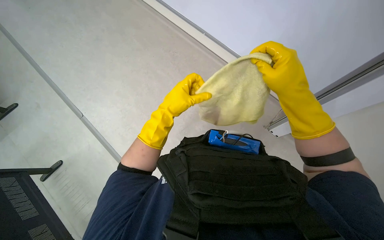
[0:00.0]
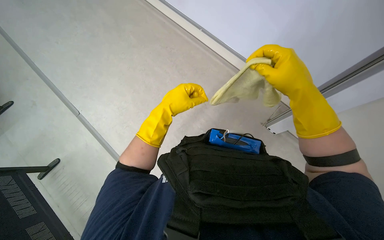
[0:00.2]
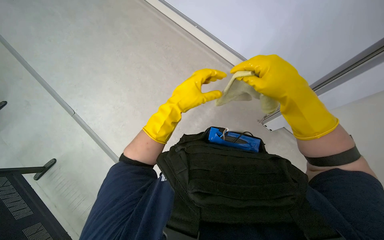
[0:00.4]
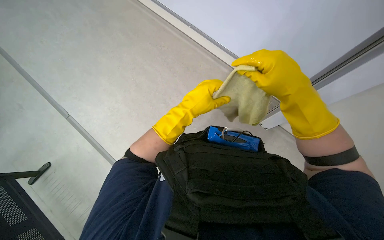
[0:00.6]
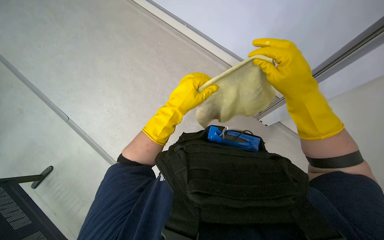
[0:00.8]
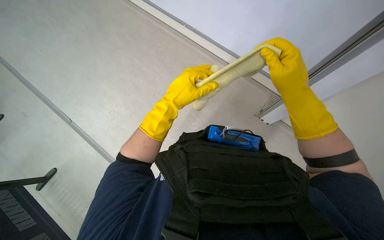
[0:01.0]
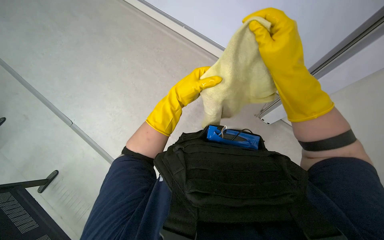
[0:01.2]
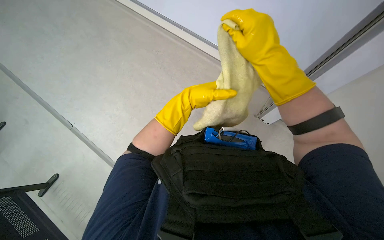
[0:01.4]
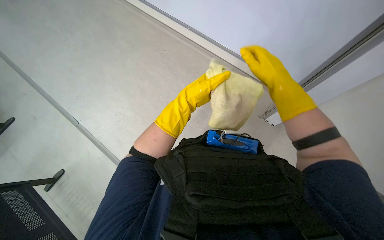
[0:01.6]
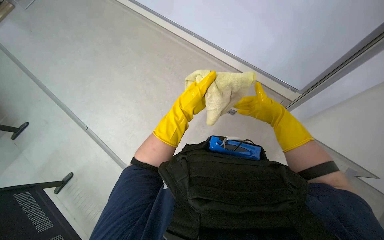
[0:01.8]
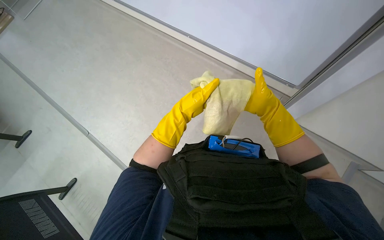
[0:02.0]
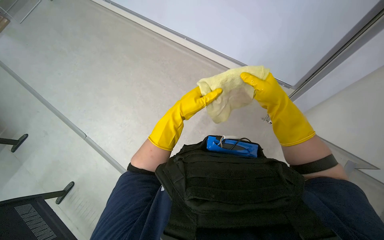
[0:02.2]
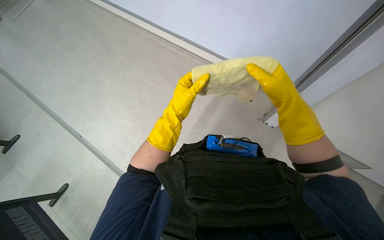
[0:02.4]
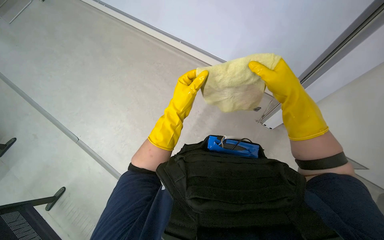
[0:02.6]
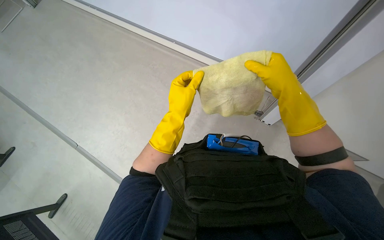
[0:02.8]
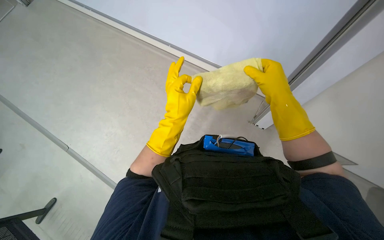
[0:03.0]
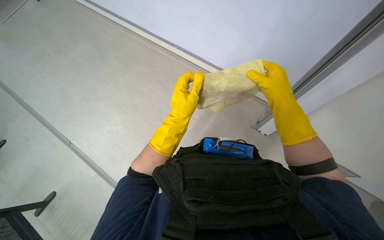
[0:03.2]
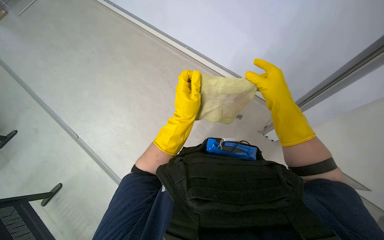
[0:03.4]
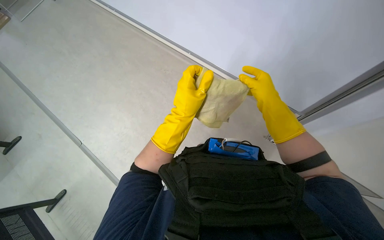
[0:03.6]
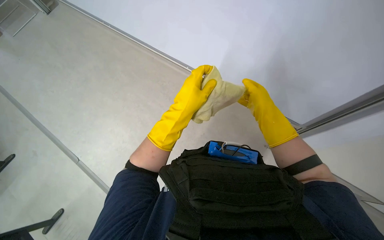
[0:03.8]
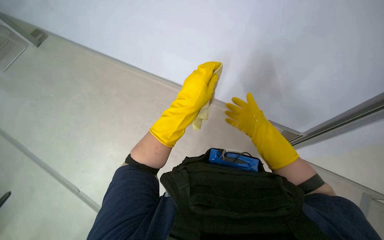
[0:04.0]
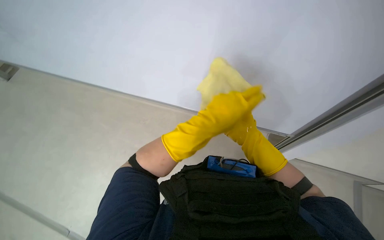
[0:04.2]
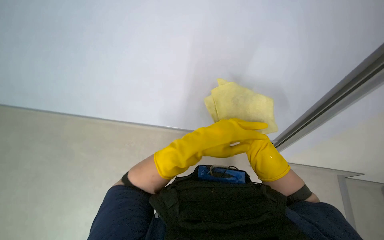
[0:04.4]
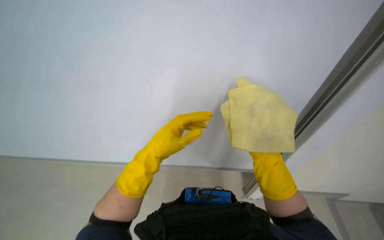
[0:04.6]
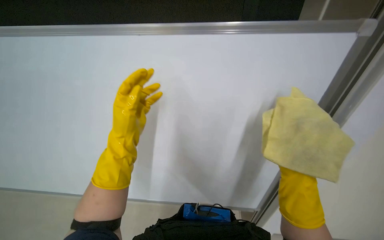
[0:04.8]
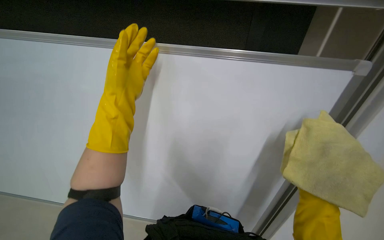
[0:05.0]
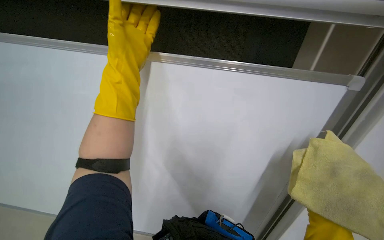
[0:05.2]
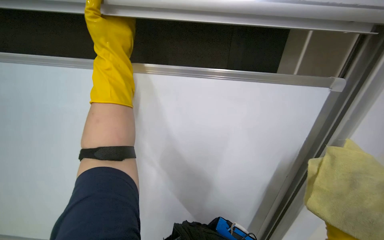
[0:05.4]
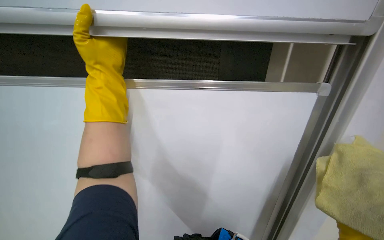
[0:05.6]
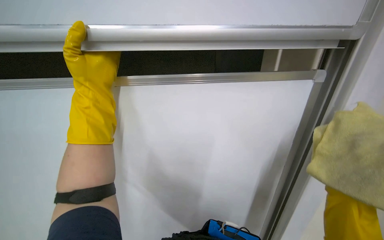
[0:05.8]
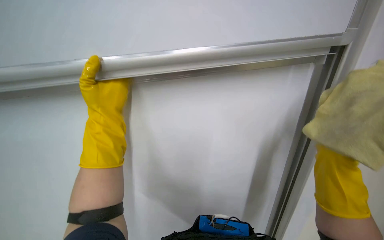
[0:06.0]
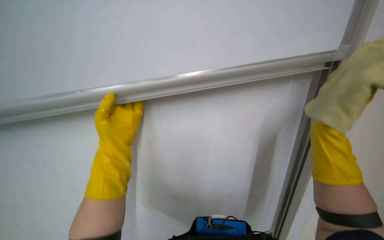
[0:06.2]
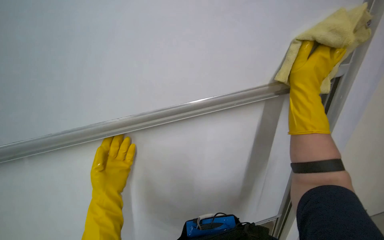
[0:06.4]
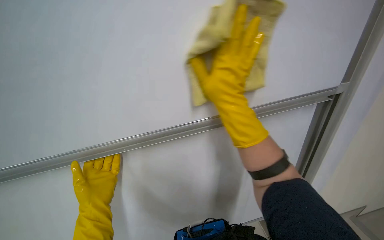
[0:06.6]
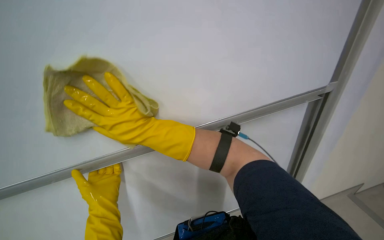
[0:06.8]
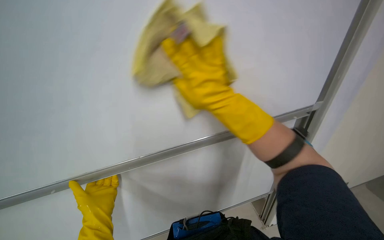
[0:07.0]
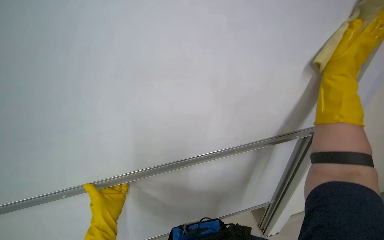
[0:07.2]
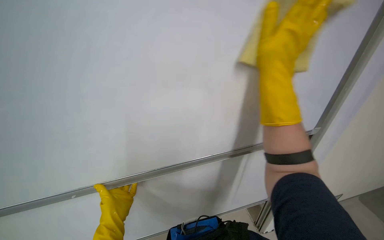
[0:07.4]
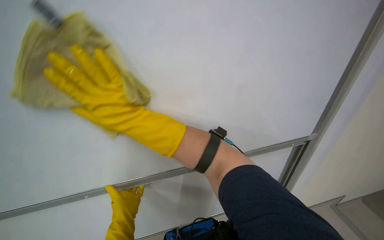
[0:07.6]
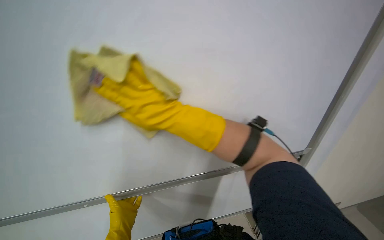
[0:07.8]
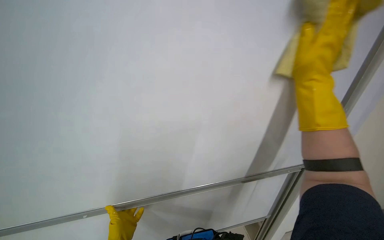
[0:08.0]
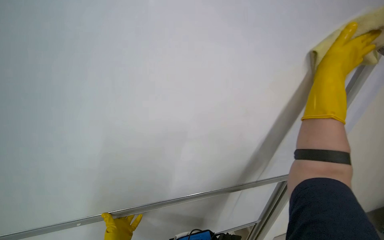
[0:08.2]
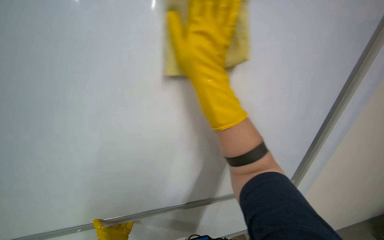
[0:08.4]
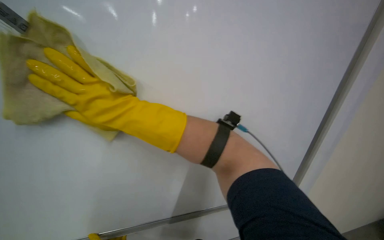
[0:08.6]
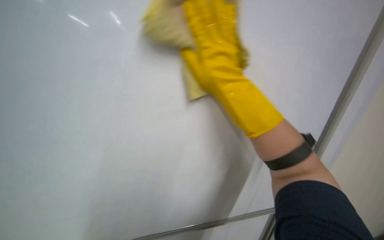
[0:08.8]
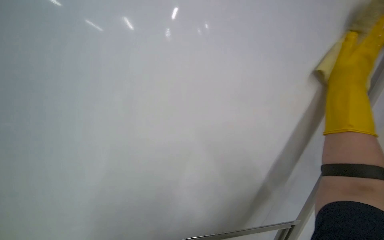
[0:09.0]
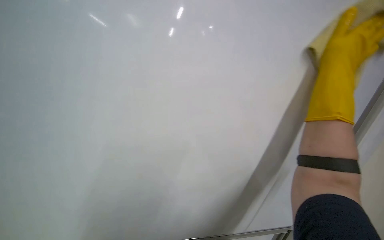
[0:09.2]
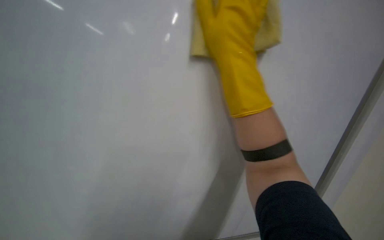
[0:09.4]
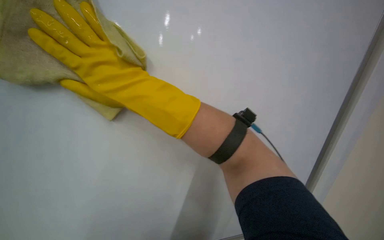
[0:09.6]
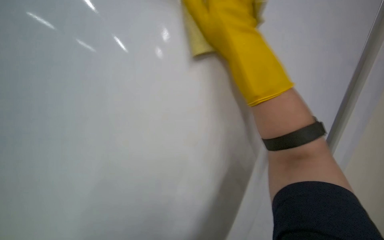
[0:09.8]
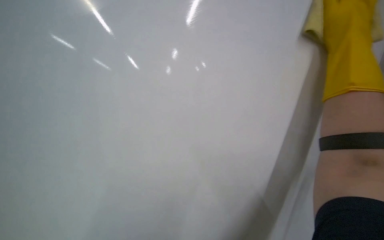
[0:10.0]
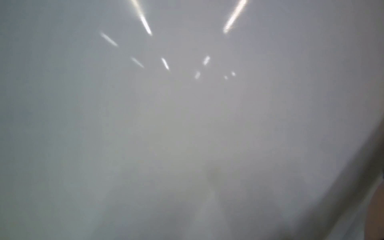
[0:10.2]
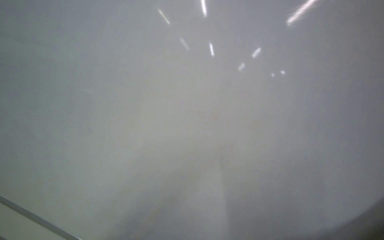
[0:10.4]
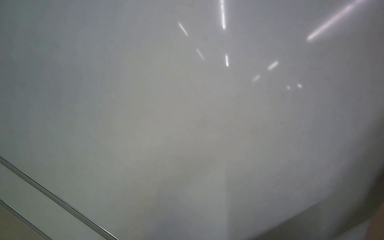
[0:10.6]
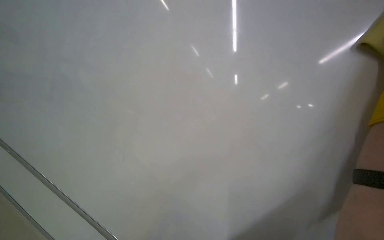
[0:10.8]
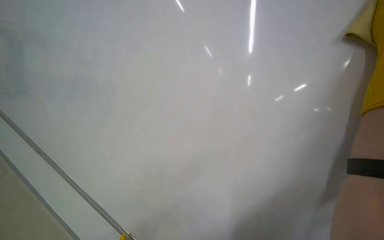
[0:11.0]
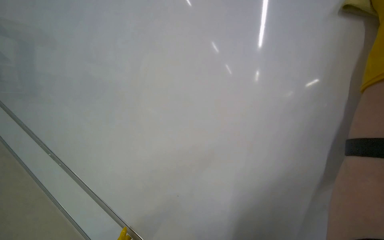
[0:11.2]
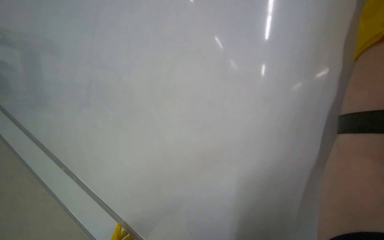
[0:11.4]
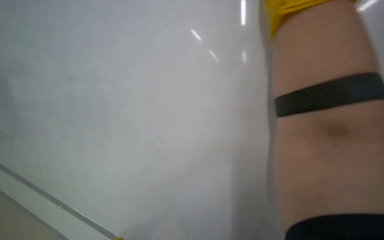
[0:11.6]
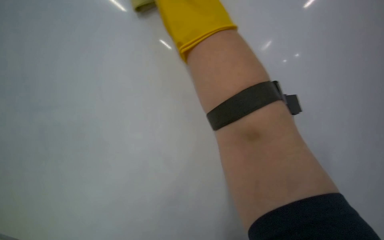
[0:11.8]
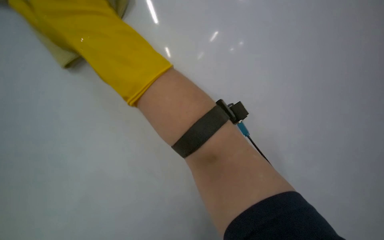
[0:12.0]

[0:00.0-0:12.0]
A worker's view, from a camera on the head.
Job: wiping surfaces.
The whole recording: Cleaning whiteboard. The worker cleans a large white board with a yellow cloth while wearing gloves.
0:01.6 to 0:03.0: The right hand goes farther from the camera and returns, approximately 15 cm each way; the left hand is displaced nearer to the camera by some 10 cm.
0:03.0 to 0:04.4: The wearer looks roughly 15 degrees further upward.
0:04.4 to 0:06.0: The view tilts about 20 degrees upward. The scene turns approximately 30 degrees counterclockwise in the picture. The left hand moves to the left, roughly 15 cm.
0:06.0 to 0:07.6: The wearer looks approximately 15 degrees further upward. The left hand heads down the picture, covering some 10 cm.
0:07.6 to 0:09.0: The right hand goes nearer and farther, about 20 cm each way, reversing 2 times.

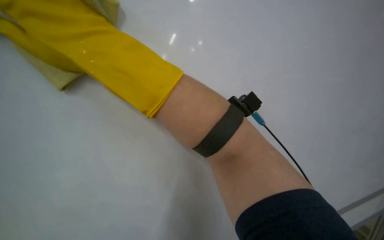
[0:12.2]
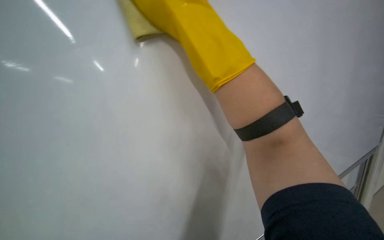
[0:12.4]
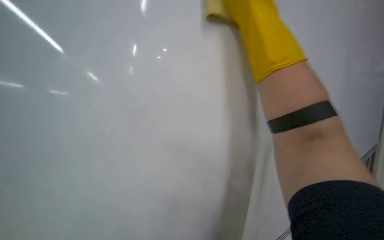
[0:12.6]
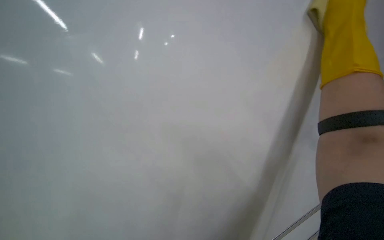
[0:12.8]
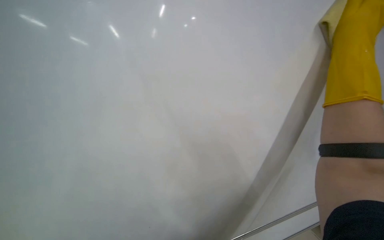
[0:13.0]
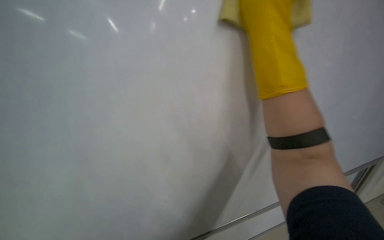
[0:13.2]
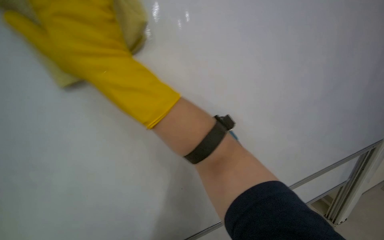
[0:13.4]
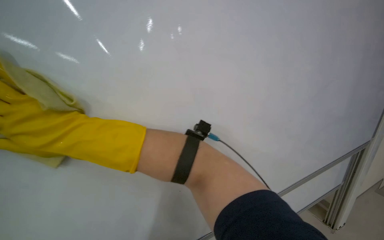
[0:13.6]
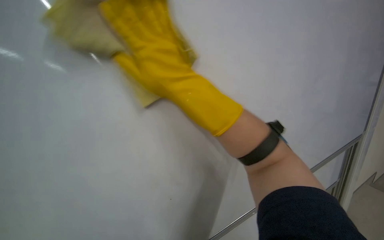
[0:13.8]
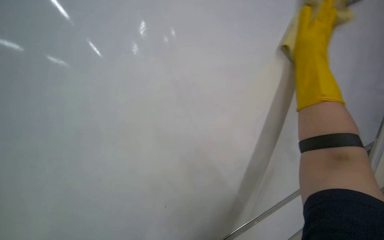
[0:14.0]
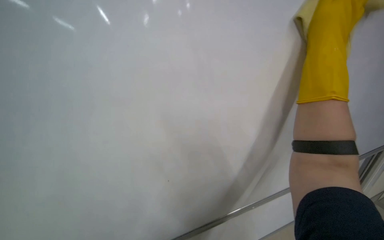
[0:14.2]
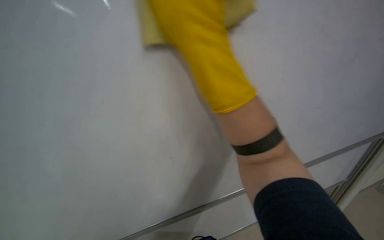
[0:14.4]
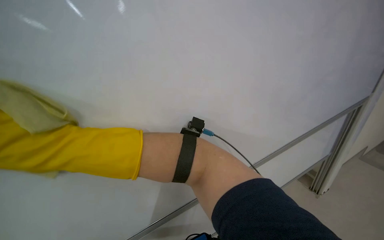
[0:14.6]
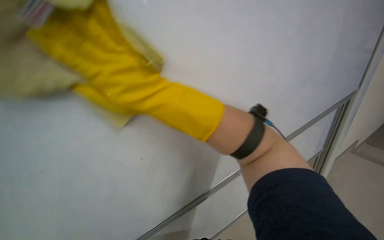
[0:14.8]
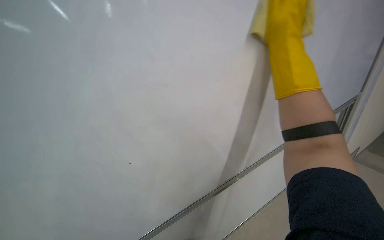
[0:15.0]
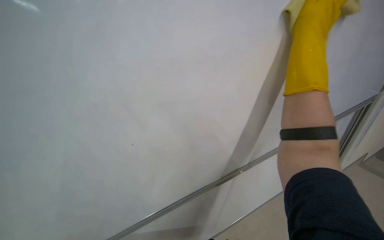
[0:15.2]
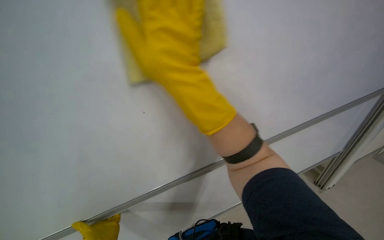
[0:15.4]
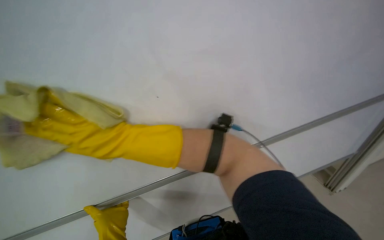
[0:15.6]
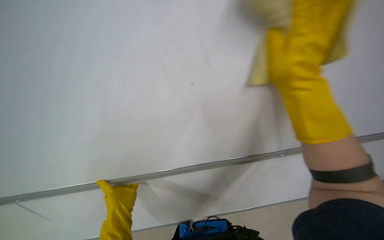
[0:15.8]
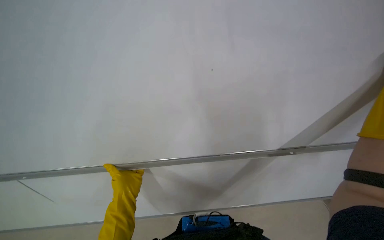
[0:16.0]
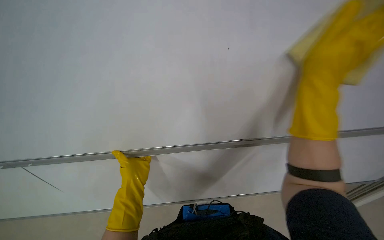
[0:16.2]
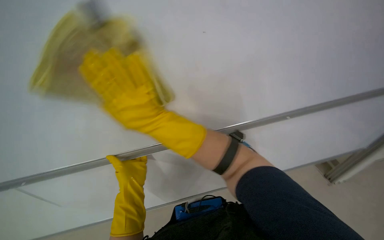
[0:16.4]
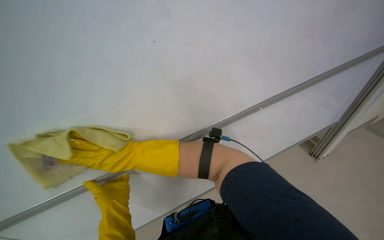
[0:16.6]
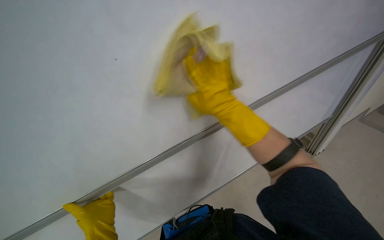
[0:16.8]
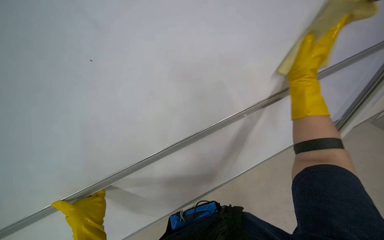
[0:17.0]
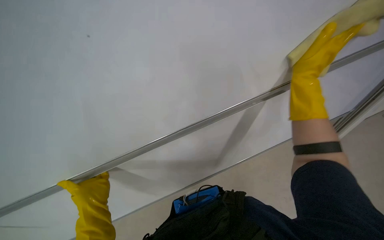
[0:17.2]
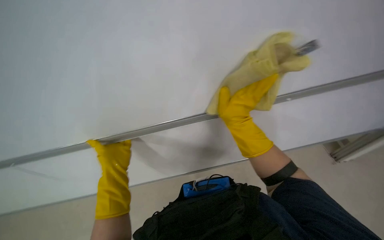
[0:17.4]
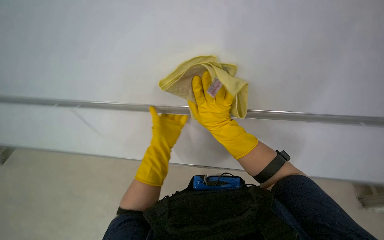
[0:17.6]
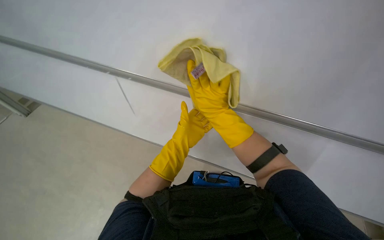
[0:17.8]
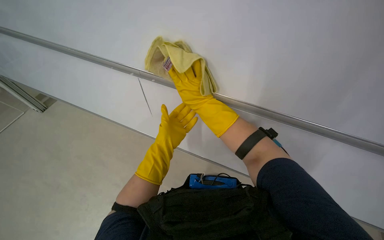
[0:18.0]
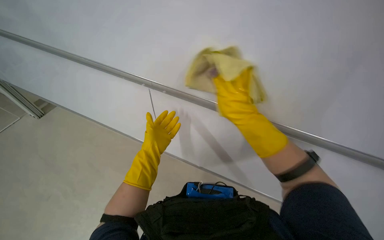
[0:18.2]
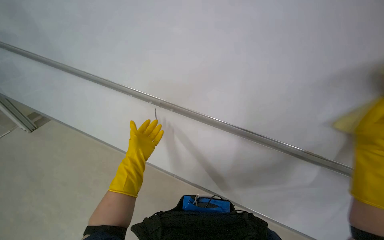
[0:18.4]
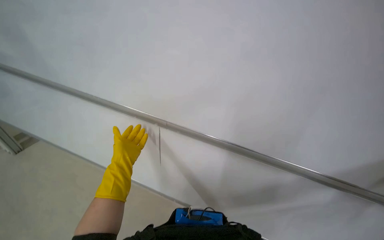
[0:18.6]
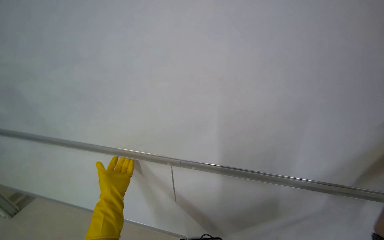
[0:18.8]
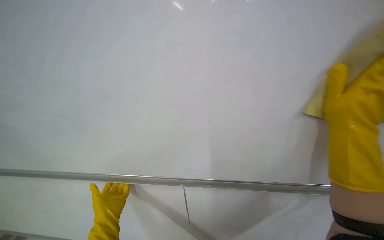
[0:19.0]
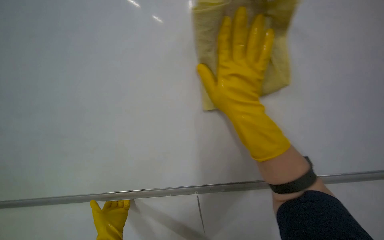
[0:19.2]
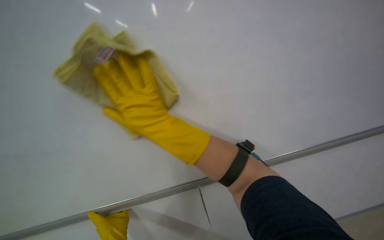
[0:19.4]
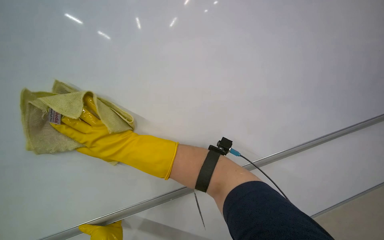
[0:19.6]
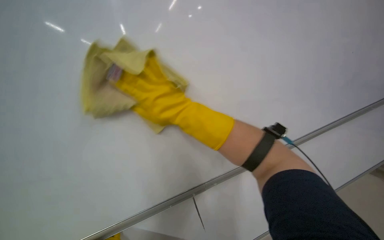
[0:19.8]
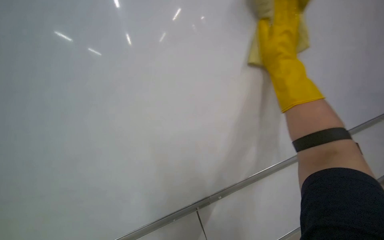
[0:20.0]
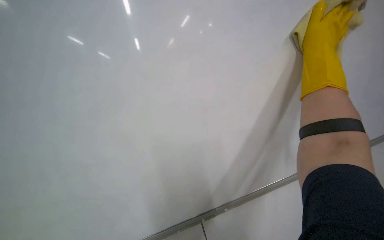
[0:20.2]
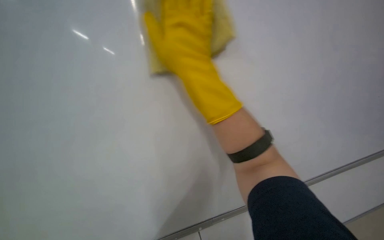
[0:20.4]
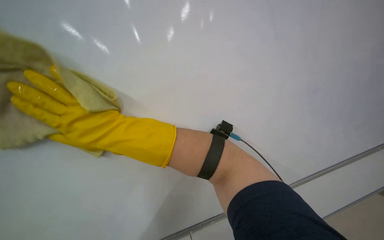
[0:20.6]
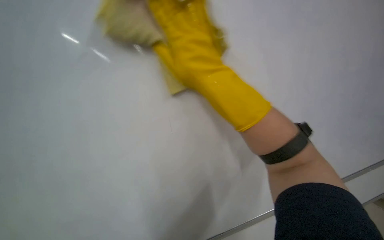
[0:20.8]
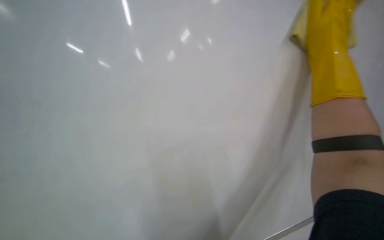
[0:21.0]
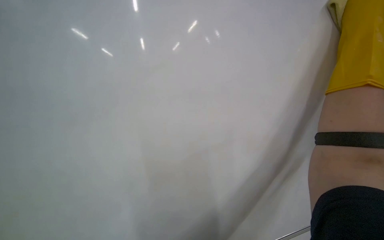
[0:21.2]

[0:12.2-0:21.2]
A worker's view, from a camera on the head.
Job: wiping surfaces.
The whole recording: Cleaning whiteboard. The worker cleans a large white board with a yellow cloth while wearing gloves.
0:13.8 to 0:15.2: The right hand goes roughly 20 cm up the picture, farther from the camera and to the right.
0:16.6 to 0:18.2: The wearer looks roughly 20 degrees further upward.
0:18.2 to 0:19.8: The wearer looks roughly 25 degrees further upward. The scene rotates counterclockwise by approximately 45 degrees.
